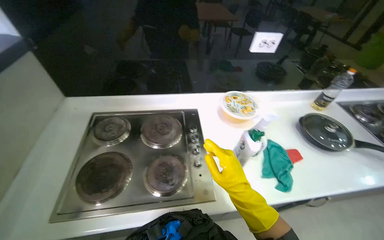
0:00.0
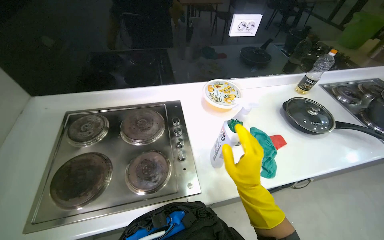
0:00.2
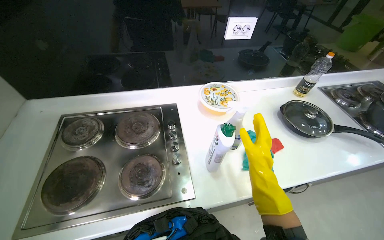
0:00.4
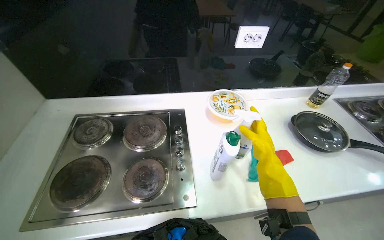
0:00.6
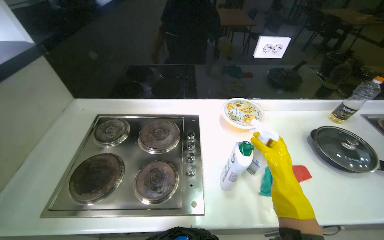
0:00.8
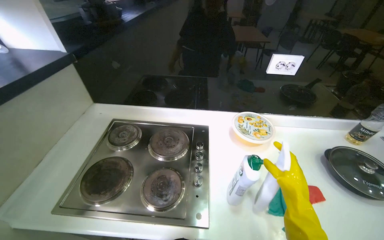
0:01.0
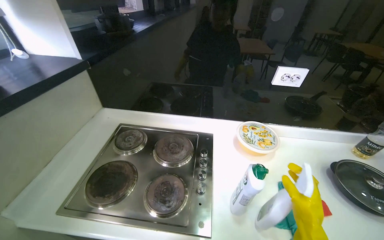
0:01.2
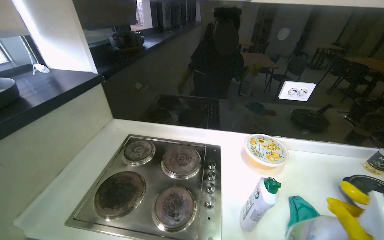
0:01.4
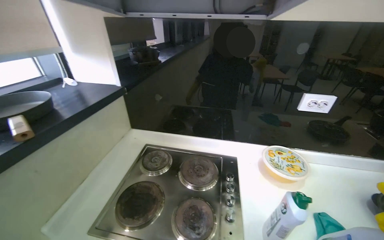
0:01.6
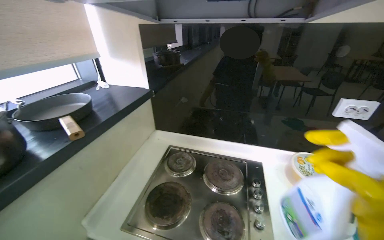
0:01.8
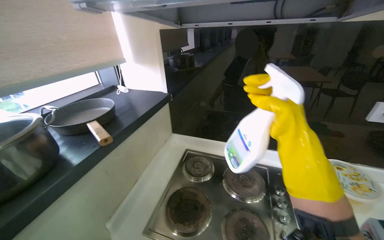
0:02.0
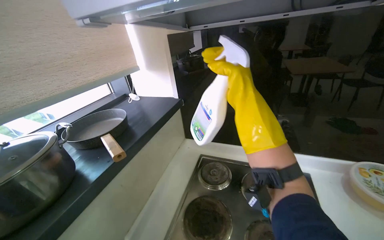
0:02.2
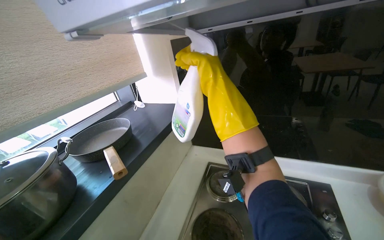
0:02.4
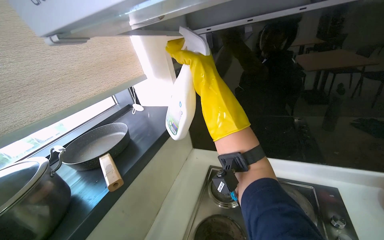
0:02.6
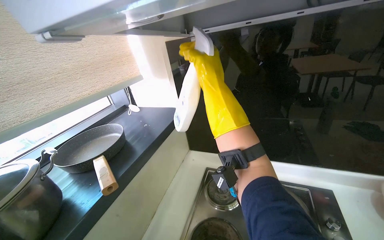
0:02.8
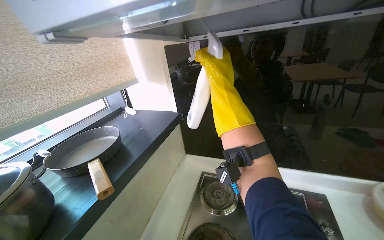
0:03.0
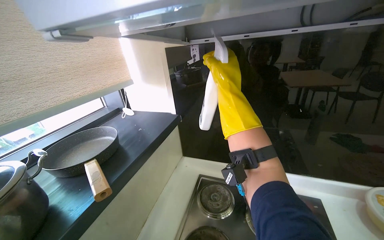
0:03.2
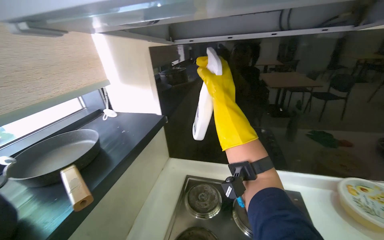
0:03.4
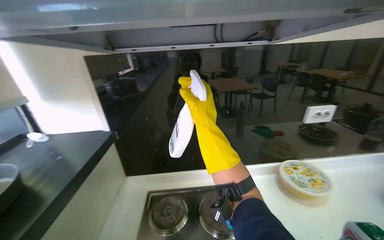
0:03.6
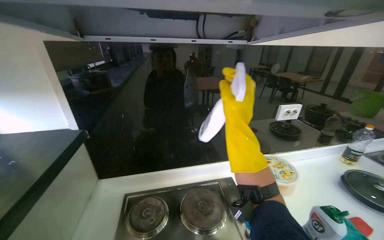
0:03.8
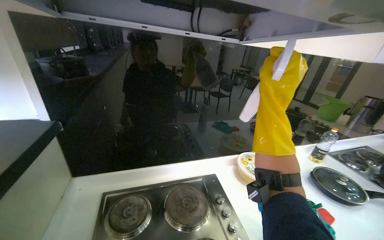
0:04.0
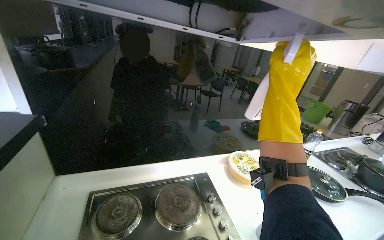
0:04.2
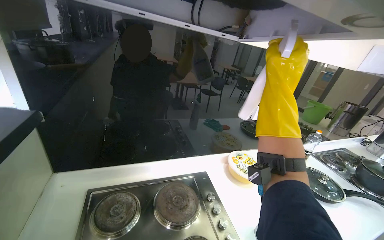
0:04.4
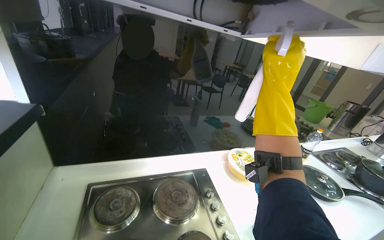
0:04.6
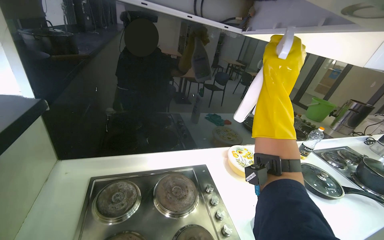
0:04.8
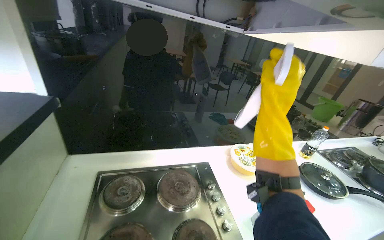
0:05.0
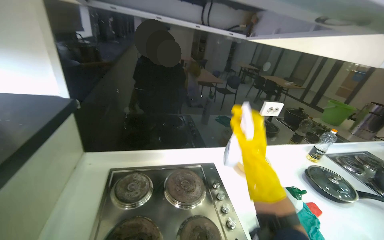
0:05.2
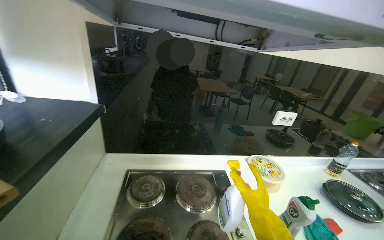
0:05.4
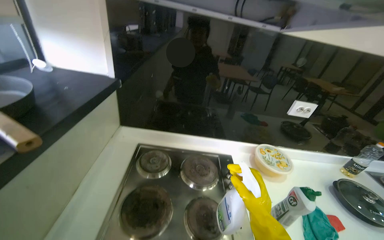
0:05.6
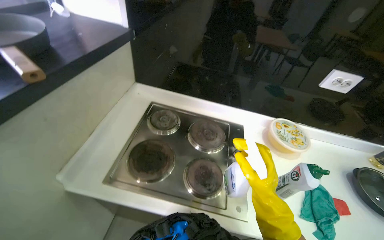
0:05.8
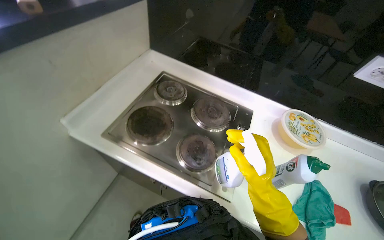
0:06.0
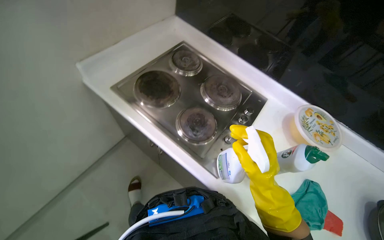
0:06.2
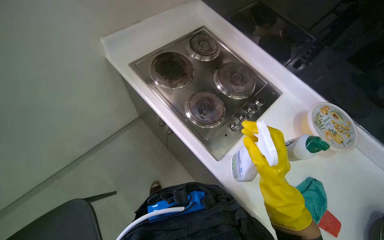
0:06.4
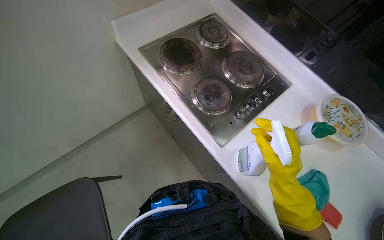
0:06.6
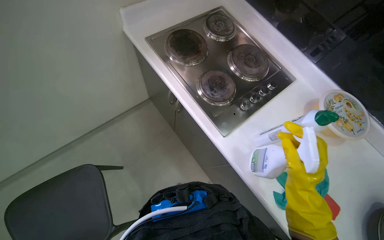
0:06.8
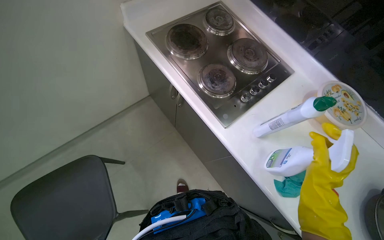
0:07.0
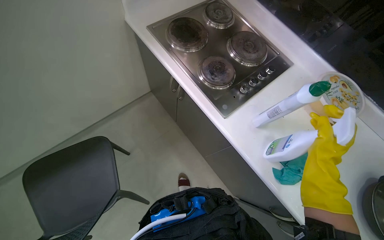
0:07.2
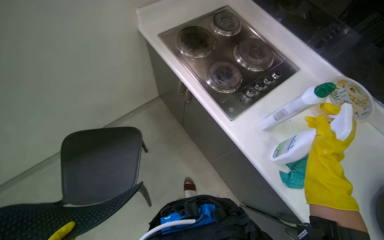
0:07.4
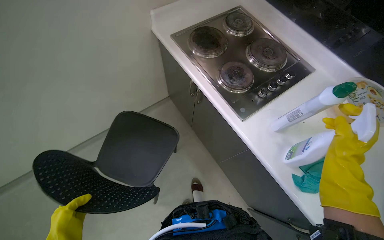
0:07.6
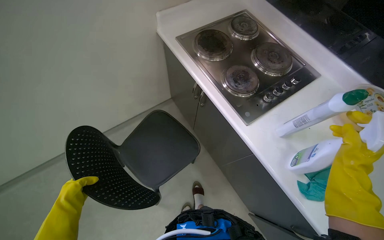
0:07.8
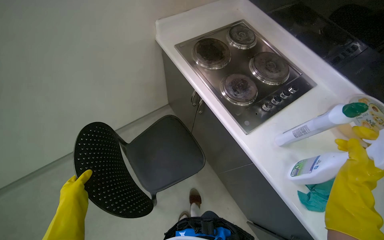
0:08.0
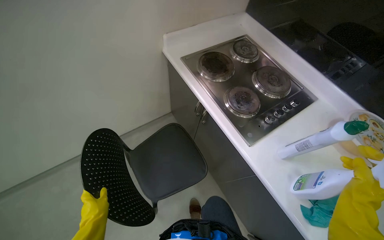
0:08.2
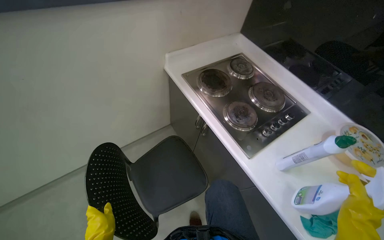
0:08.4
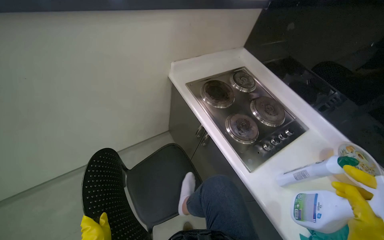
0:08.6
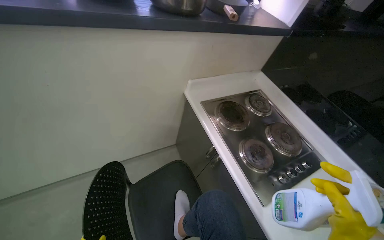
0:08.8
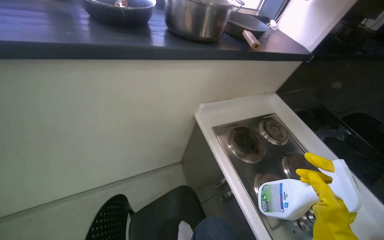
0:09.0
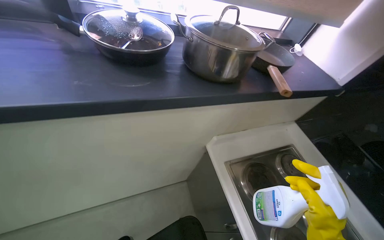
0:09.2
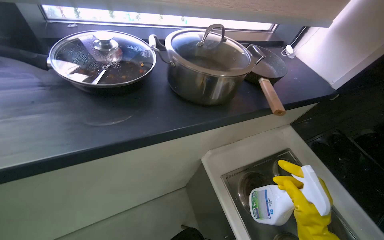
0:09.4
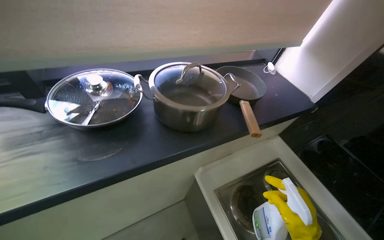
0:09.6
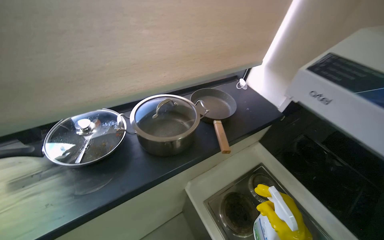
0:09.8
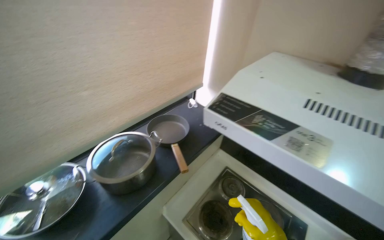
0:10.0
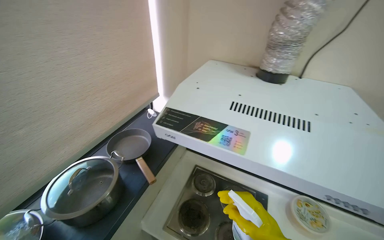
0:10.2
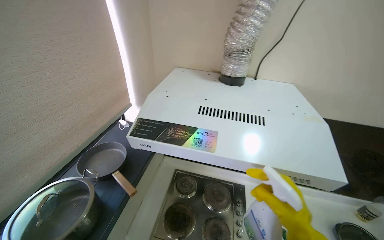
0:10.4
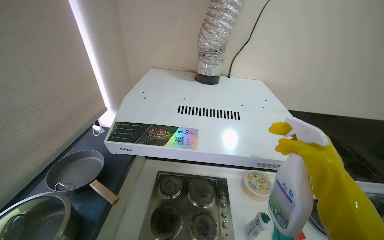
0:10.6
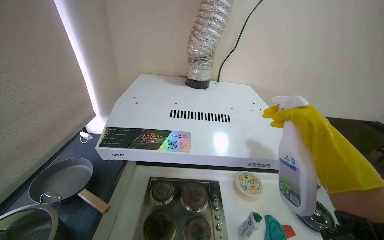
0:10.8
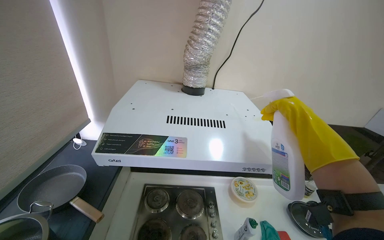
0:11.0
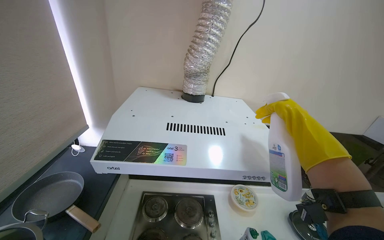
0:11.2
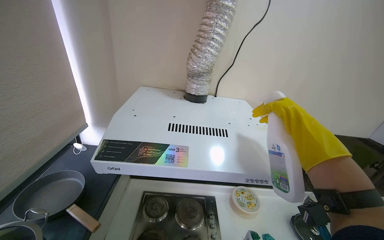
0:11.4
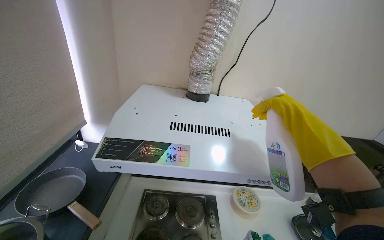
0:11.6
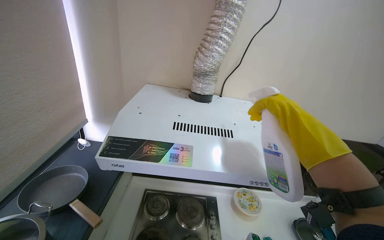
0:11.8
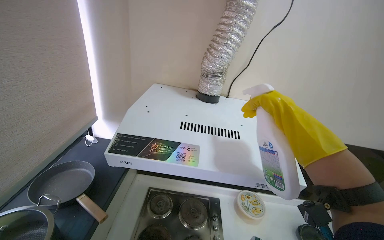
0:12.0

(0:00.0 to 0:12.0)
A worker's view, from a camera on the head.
Job: cleaning kitchen.
The whole recording: Cleaning kitchen range hood. The worker sprays and wipes the kitchen range hood with a cloth and sponge.
0:00.0 - 0:01.6: The wearer looks roughly 20 degrees further to the left. The wearer looks about 15 degrees further upward.
0:03.0 - 0:04.4: The view pans to the right by some 45 degrees.
0:04.4 - 0:06.0: The head rotates approximately 40 degrees to the left. The view tips downward by approximately 20 degrees.
0:06.0 - 0:07.6: The head turns to the left by roughly 30 degrees.
0:07.6 - 0:09.0: The view tilts about 20 degrees upward.
0:09.0 - 0:10.4: The wearer moves about 50 cm. The wearer's head swings approximately 55 degrees to the right.

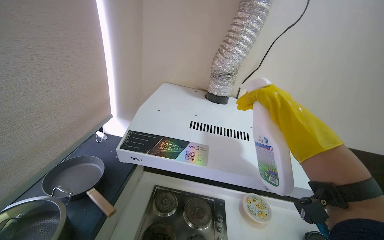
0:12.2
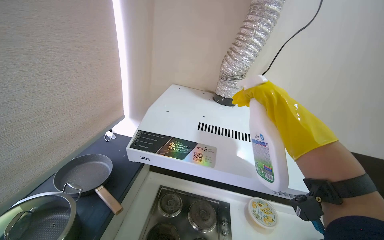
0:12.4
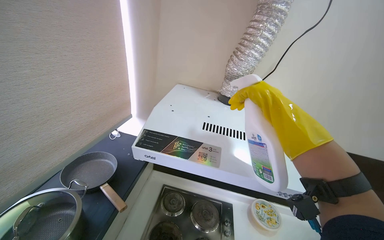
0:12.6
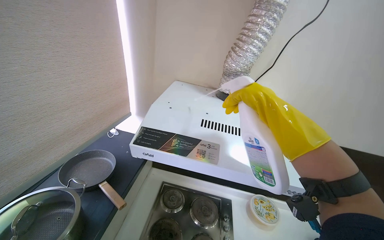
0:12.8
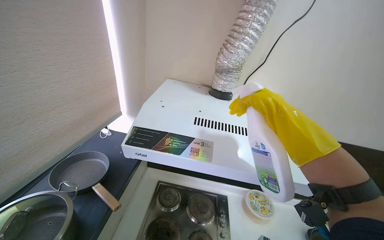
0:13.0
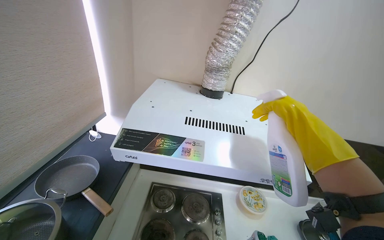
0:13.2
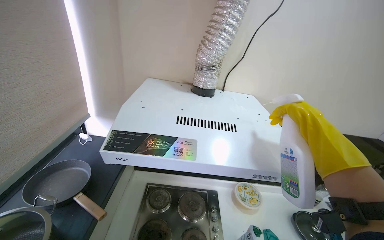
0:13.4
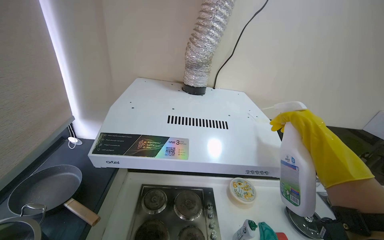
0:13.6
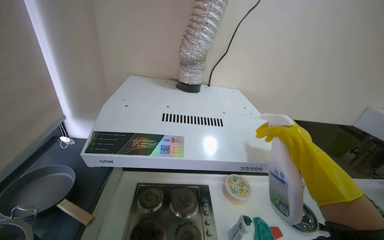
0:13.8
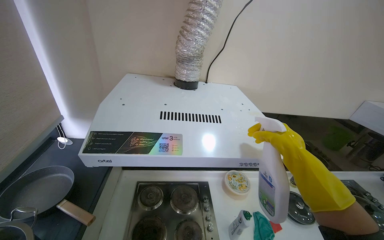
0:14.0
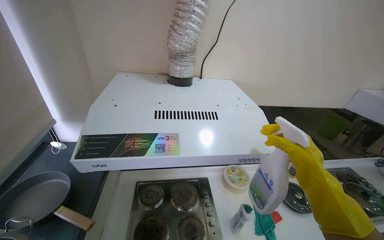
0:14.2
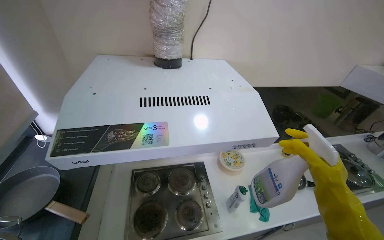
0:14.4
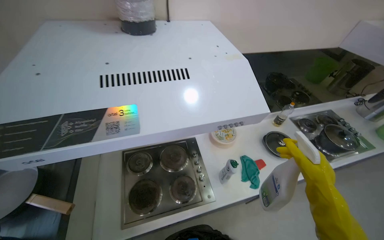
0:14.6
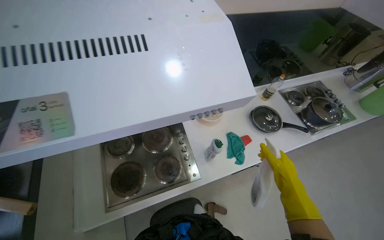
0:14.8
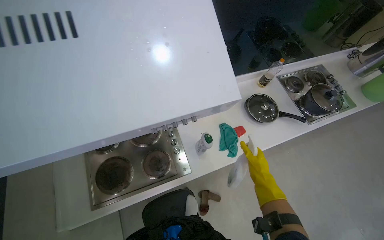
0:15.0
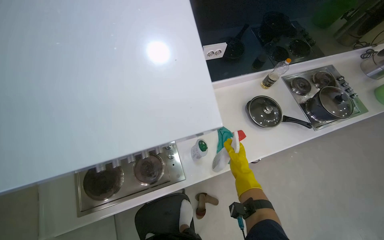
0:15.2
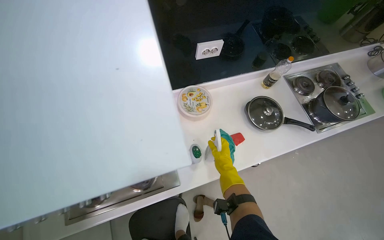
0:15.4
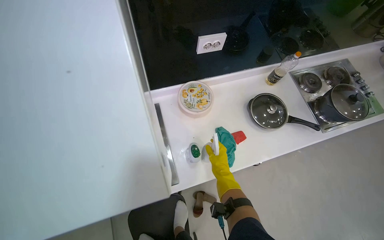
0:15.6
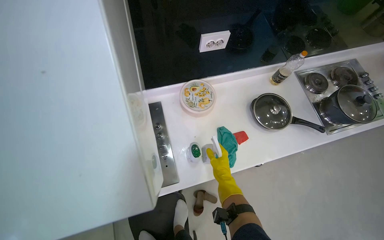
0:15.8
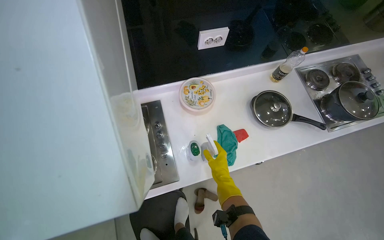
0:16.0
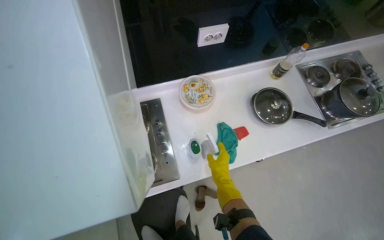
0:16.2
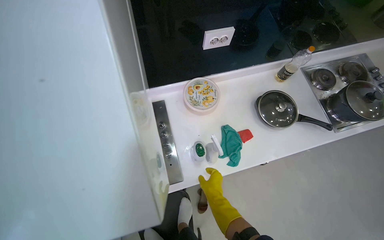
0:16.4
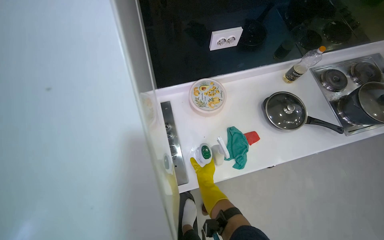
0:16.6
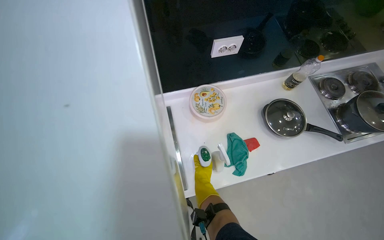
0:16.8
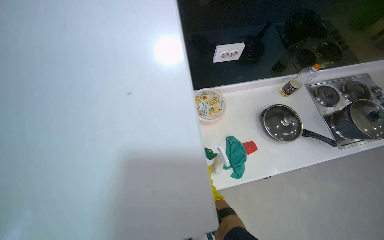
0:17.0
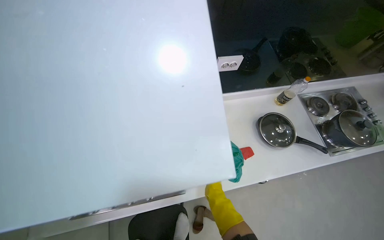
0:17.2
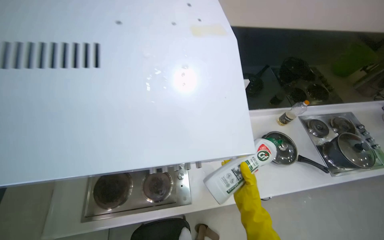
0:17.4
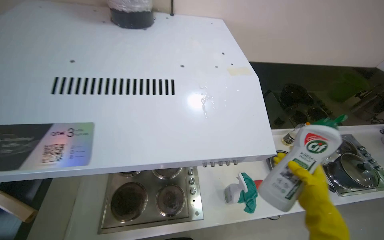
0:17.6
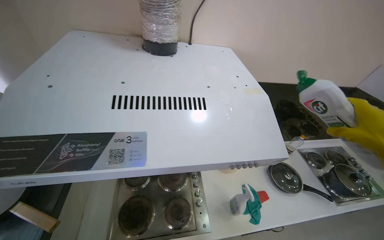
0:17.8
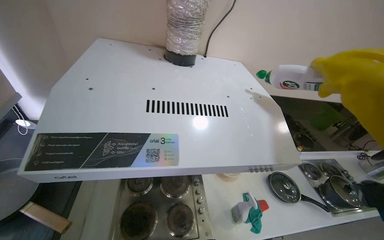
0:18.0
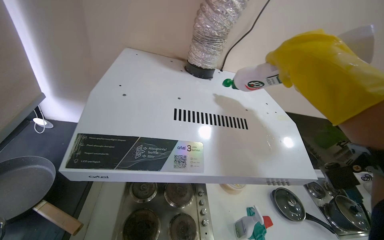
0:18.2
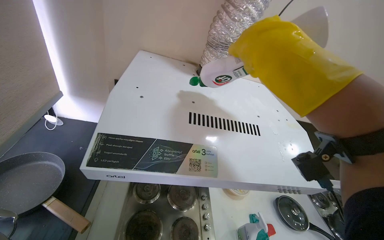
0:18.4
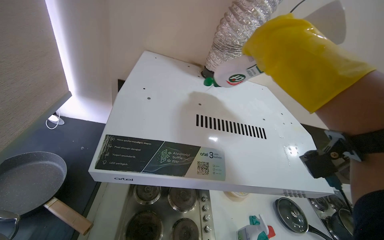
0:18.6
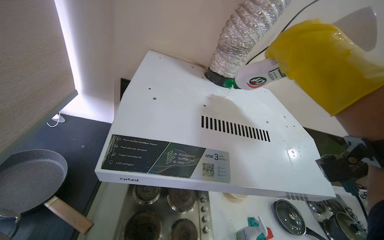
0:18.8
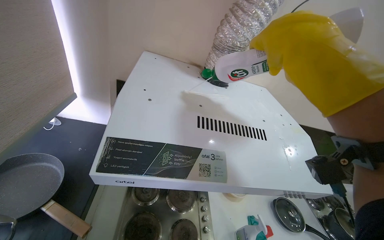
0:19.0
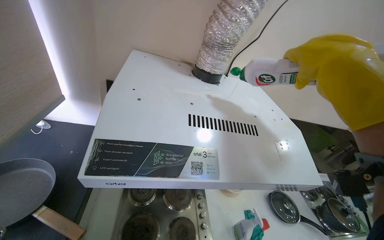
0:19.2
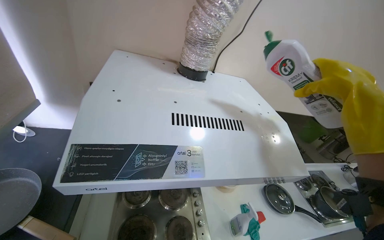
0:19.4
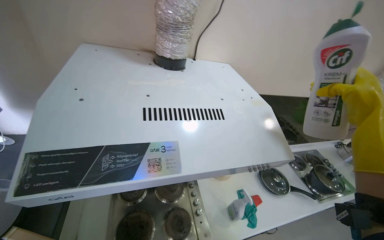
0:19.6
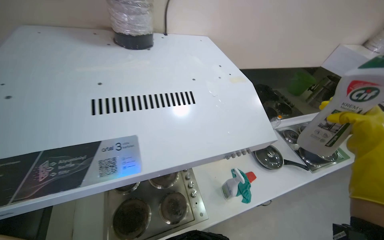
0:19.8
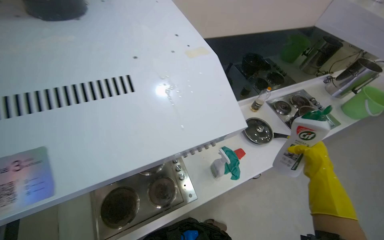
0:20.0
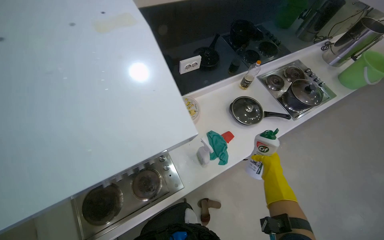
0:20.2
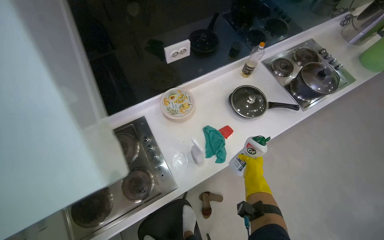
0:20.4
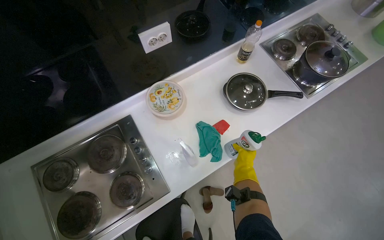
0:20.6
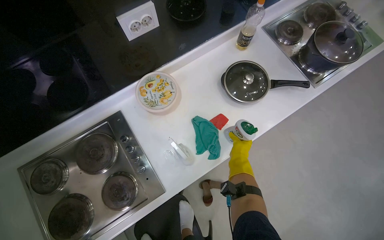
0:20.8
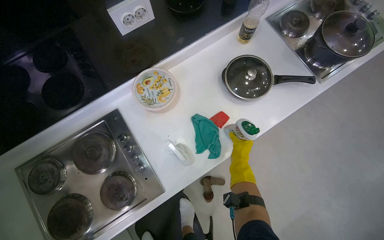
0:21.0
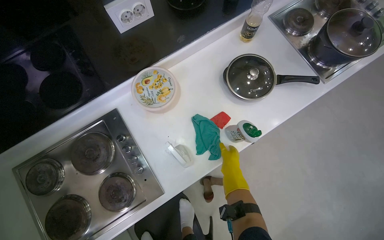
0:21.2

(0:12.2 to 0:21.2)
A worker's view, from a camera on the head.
Job: cleaning kitchen.
The whole recording: Cleaning kitchen range hood. The worker sprays and wipes the kitchen range hood with a cloth and sponge.
0:13.8 - 0:15.2: The head travels approximately 40 cm. The camera pitches downward, by roughly 40 degrees.
0:15.2 - 0:16.6: The right hand goes roughly 15 cm to the left.
0:16.6 - 0:18.2: The head travels about 50 cm. The view tilts approximately 35 degrees upward.
0:19.8 - 0:21.2: The camera is carried about 60 cm. The camera pitches downward, by about 35 degrees.
